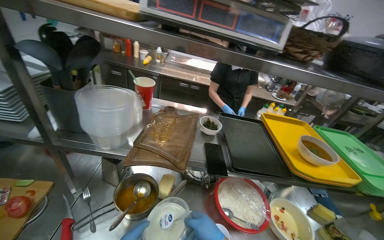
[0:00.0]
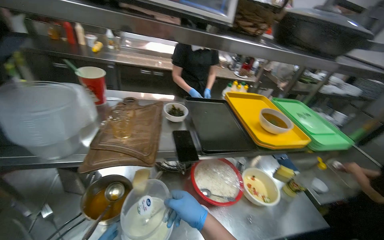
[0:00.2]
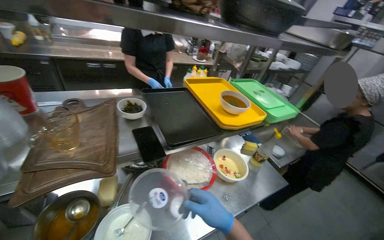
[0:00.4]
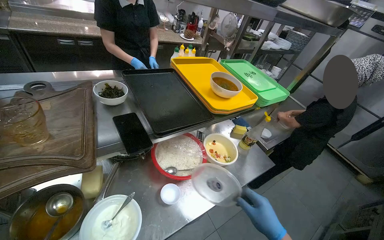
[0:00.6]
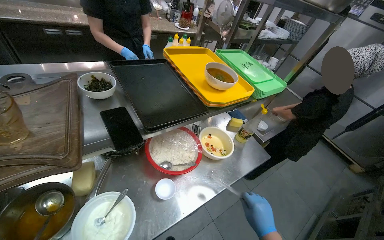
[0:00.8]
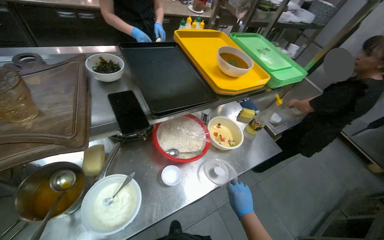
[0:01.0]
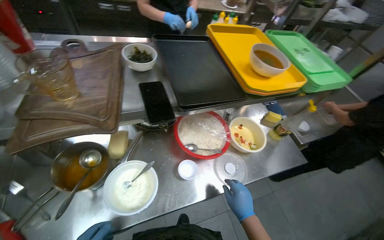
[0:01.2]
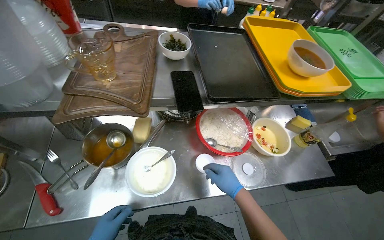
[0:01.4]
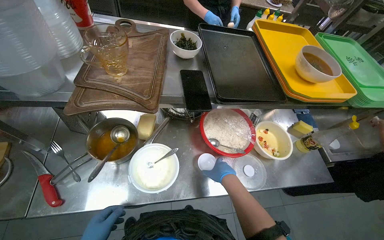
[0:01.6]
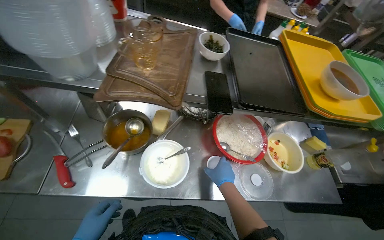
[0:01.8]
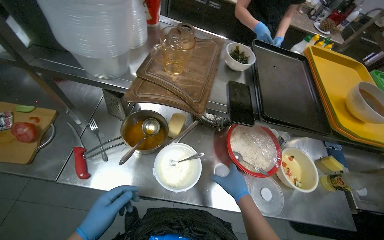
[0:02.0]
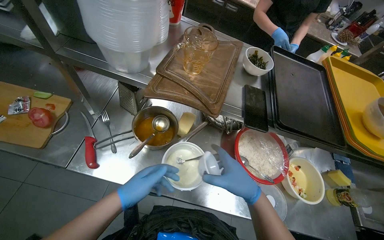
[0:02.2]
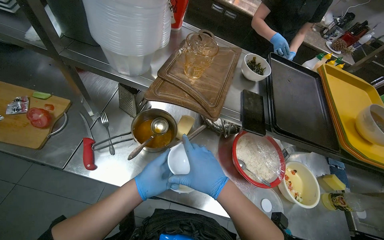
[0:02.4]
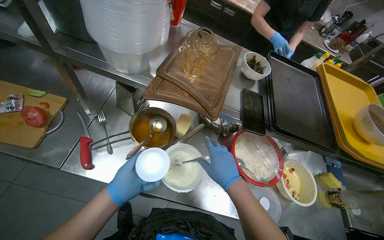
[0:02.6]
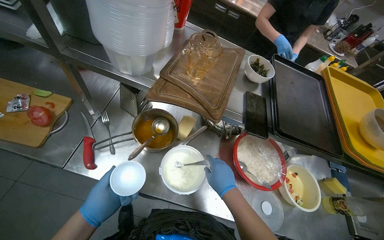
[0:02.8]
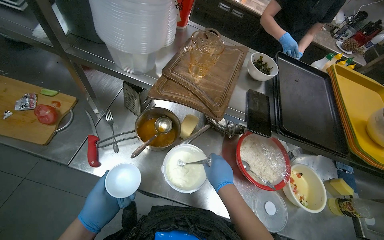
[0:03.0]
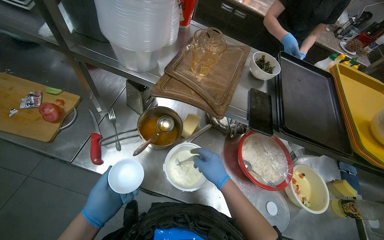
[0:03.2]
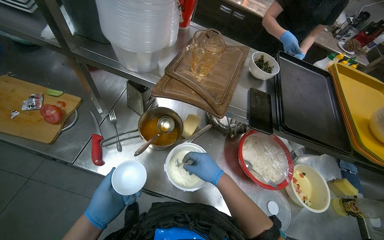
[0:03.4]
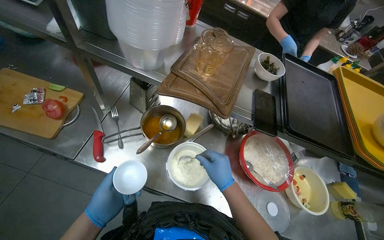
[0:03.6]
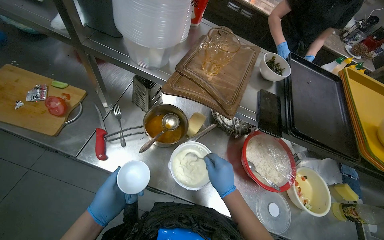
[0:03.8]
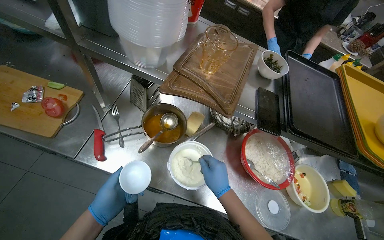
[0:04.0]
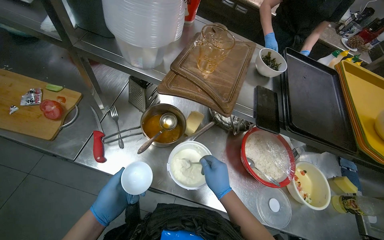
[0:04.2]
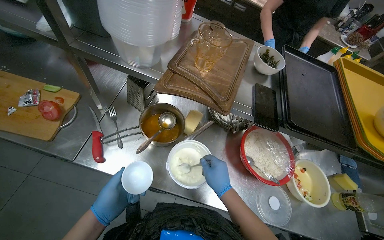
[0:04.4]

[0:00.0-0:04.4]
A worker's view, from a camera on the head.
Job: preparing food.
The whole recording: Stirring ingredients in bowl. The worker stirs ingredients in a red bowl with a spoon.
0.0 to 1.4 s: The view tilts about 25 degrees downward.
1.4 to 3.0 s: The right hand reaches about 10 cm nearer to the camera, then returns.
3.0 to 4.4 s: The hands make small movements and keep their place.

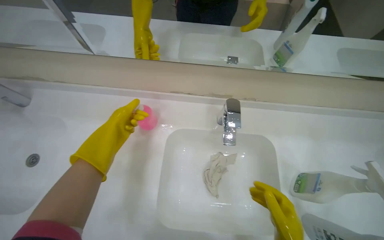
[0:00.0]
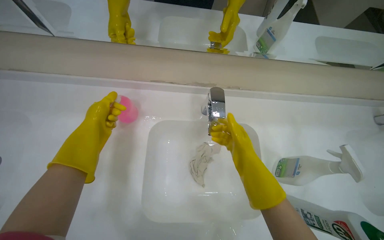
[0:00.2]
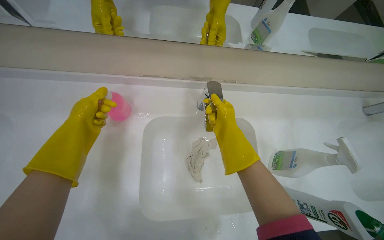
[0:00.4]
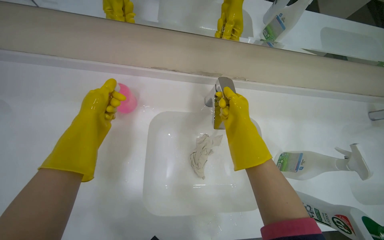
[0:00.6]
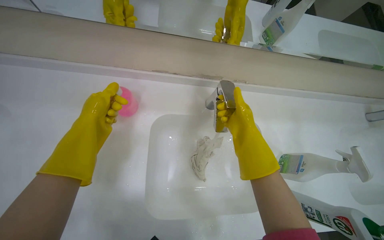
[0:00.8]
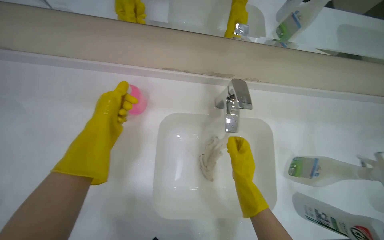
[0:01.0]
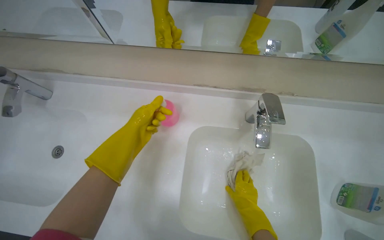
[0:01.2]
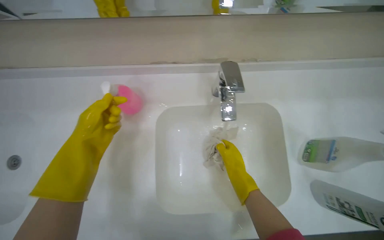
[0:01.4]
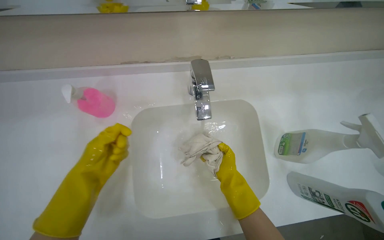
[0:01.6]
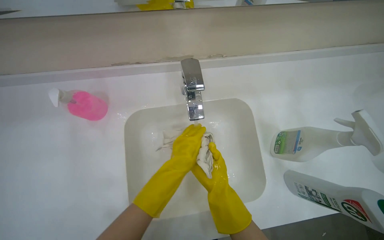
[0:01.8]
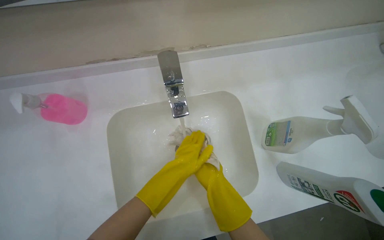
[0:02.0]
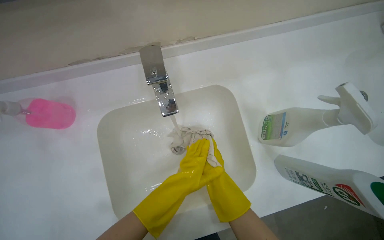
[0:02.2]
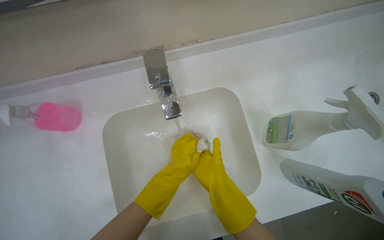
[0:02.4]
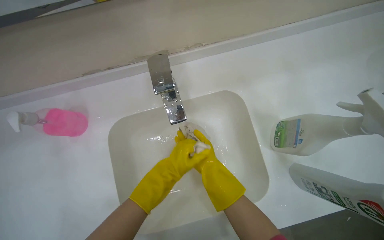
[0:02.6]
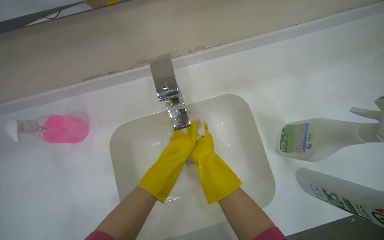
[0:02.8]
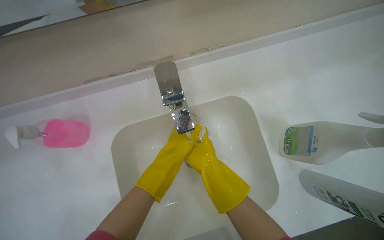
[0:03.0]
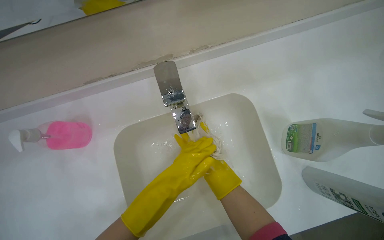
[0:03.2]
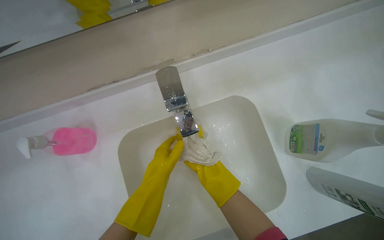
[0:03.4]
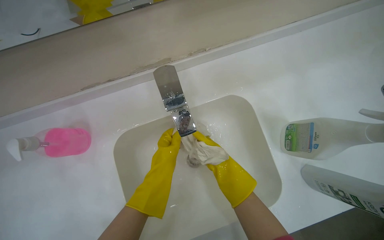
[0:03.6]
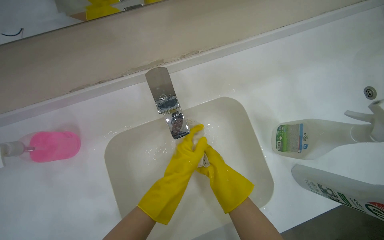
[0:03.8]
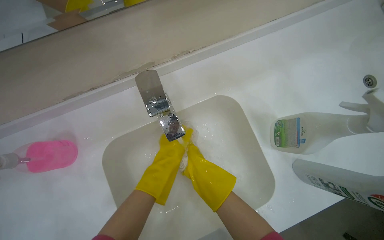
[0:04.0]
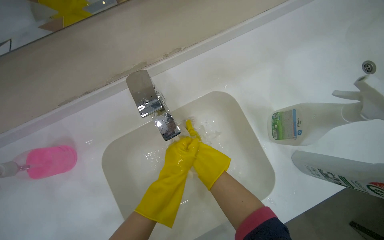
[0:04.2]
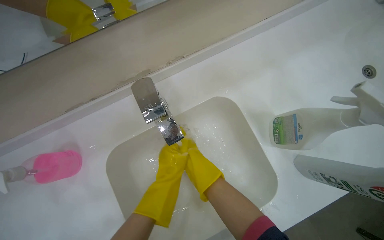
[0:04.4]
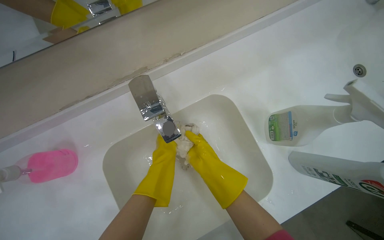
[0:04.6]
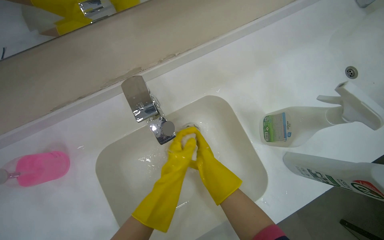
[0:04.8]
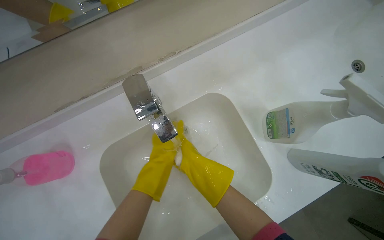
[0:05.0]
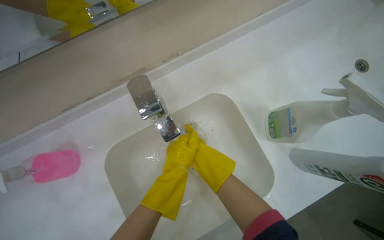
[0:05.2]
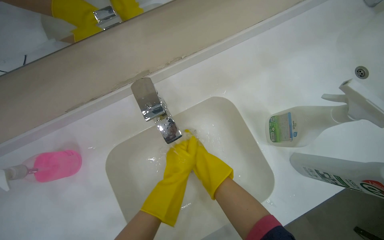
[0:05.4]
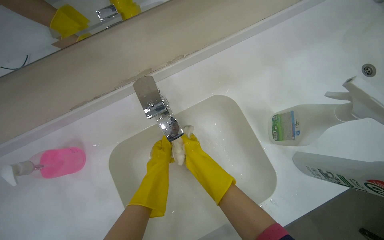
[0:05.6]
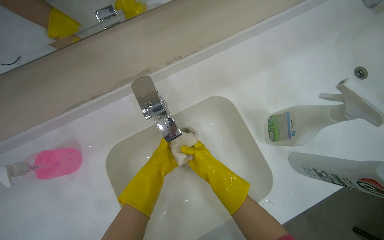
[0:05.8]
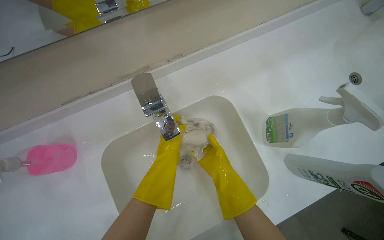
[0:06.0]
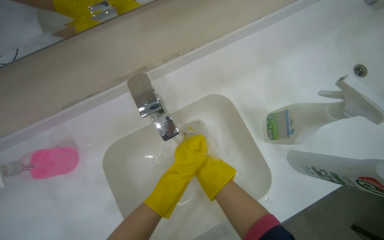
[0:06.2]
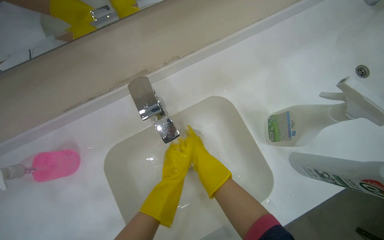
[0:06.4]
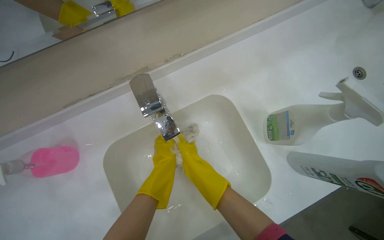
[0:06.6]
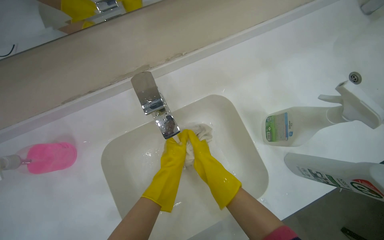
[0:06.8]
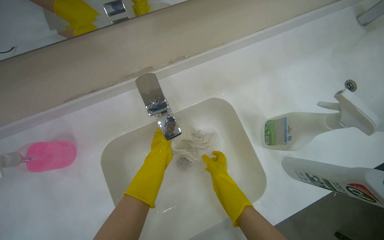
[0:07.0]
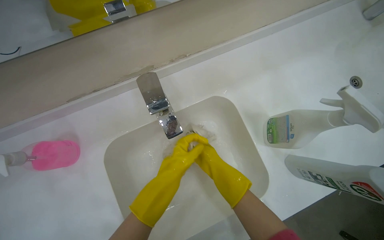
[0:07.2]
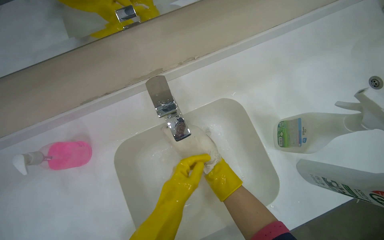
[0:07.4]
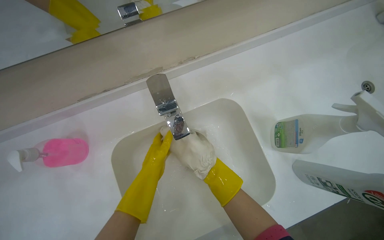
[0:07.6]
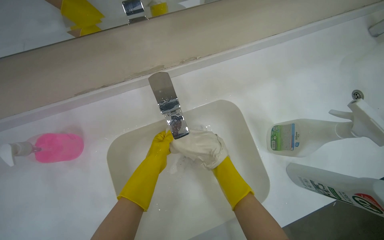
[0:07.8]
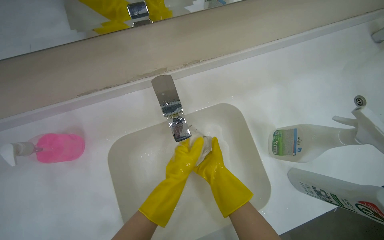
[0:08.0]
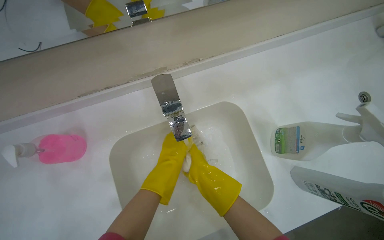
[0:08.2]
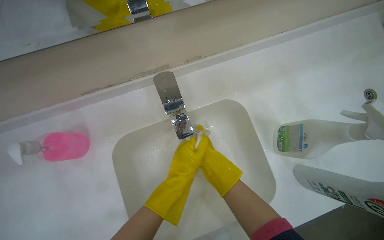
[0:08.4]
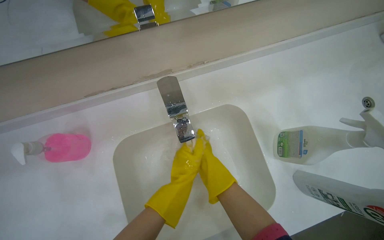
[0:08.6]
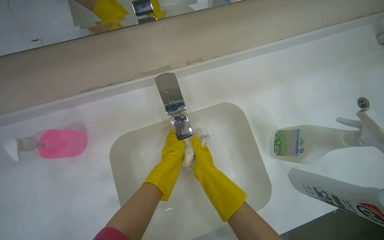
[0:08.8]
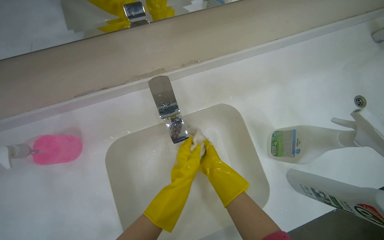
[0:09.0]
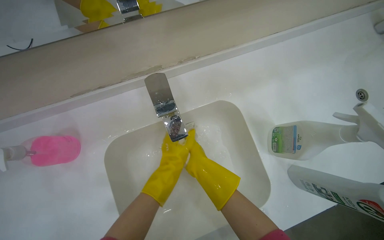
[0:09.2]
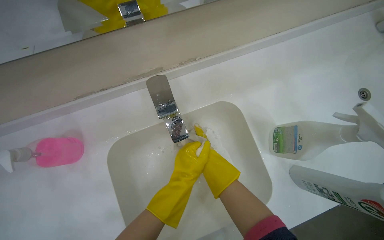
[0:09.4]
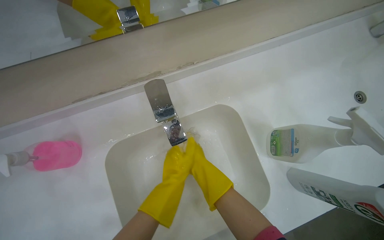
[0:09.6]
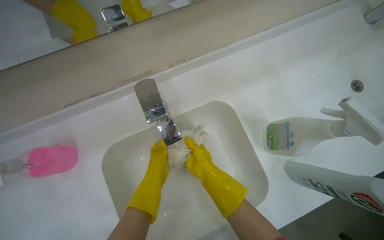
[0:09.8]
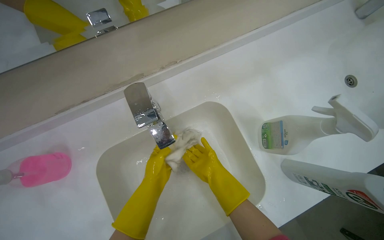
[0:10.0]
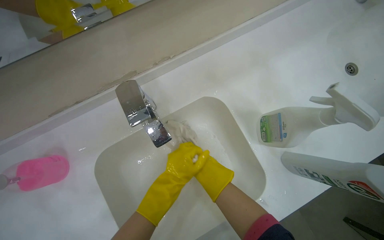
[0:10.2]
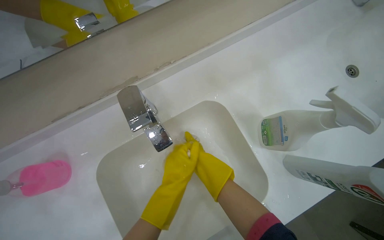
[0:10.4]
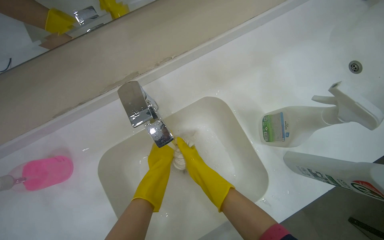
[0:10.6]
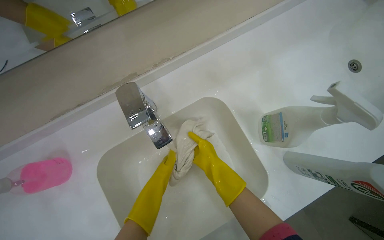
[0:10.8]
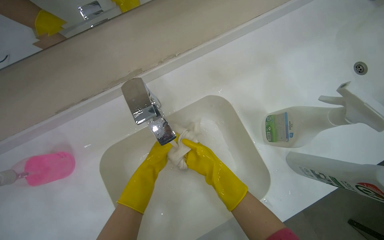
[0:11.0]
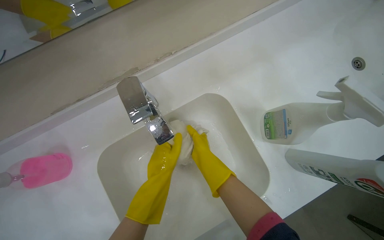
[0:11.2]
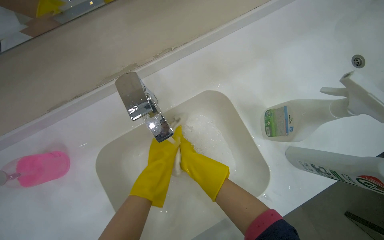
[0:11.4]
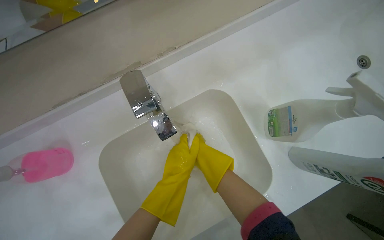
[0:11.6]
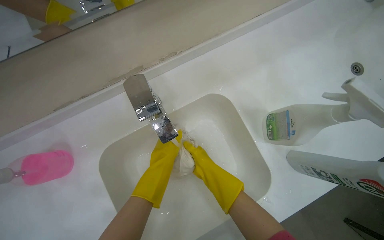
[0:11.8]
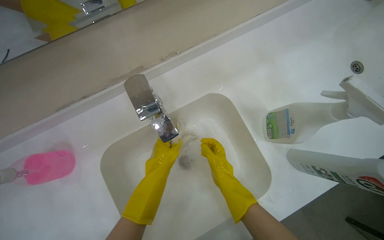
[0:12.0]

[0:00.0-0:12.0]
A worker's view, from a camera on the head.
Job: preparing cleaning supplies.
The whole recording: Washing cleaning cloth. The worker washes a cleaning cloth in the sink.
0.0 to 1.6 s: The wearer looks roughly 10 degrees further downward. The left hand heads down the picture, covering roughly 10 cm.
1.6 to 3.0 s: The right hand swings nearer and farther, about 15 cm each way, with 3 reversals.
3.0 to 4.4 s: The right hand shifts roughly 10 cm nearer to the camera.
7.6 to 9.0 s: The left hand heads to the right, covering about 10 cm. Meanwhile the right hand moves some 10 cm nearer to the camera and comes back.
10.4 to 12.0 s: The left hand travels farther from the camera and back again, approximately 10 cm each way.

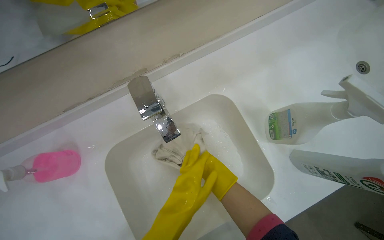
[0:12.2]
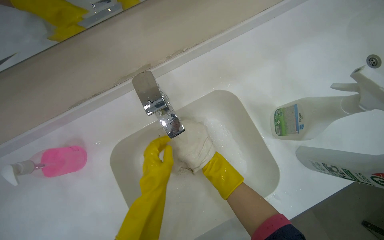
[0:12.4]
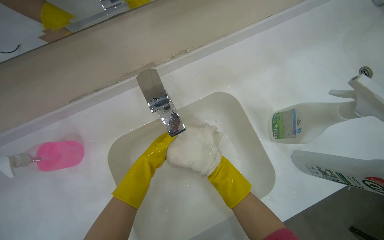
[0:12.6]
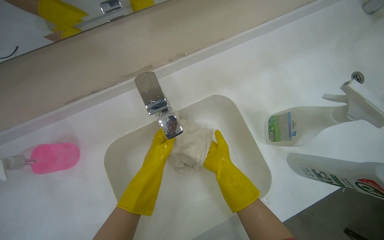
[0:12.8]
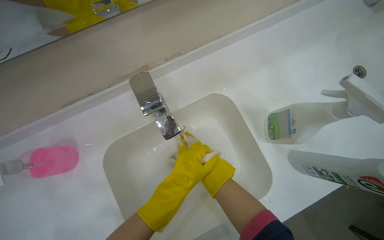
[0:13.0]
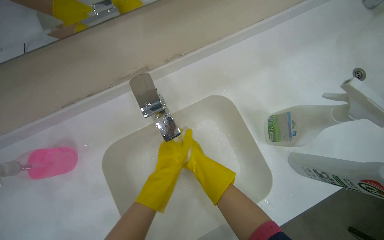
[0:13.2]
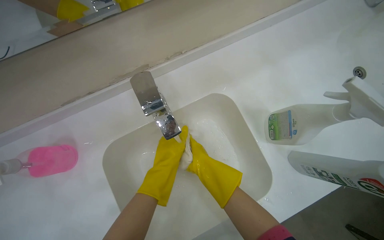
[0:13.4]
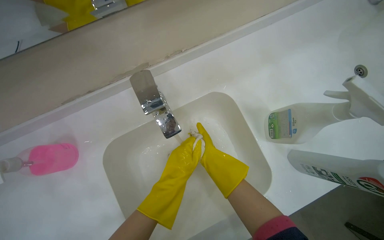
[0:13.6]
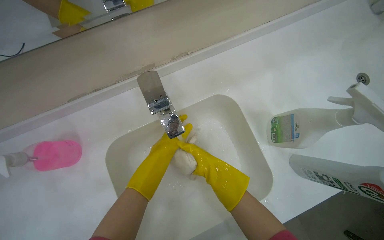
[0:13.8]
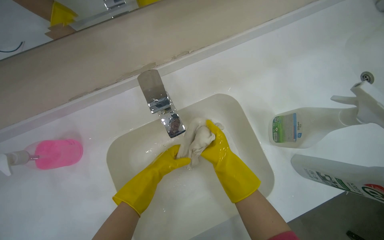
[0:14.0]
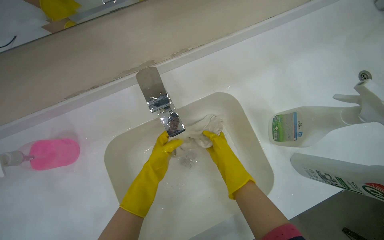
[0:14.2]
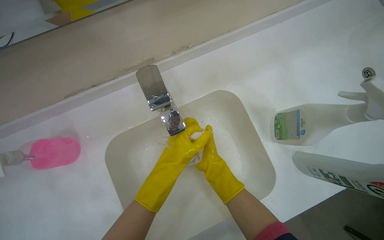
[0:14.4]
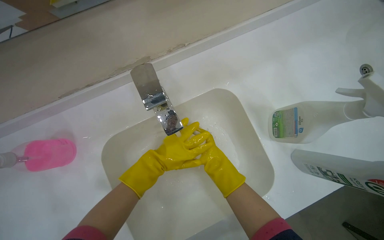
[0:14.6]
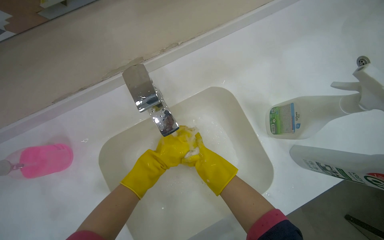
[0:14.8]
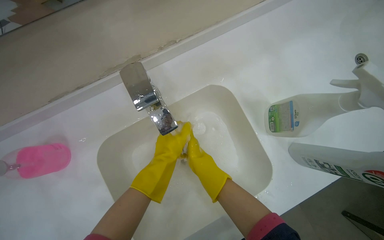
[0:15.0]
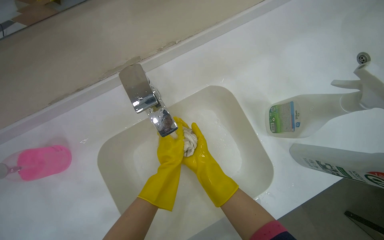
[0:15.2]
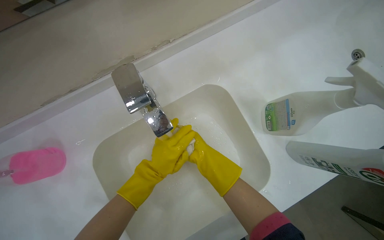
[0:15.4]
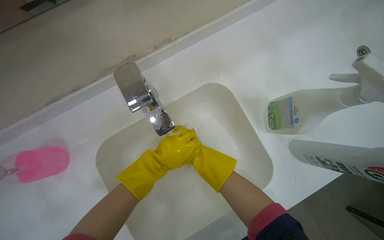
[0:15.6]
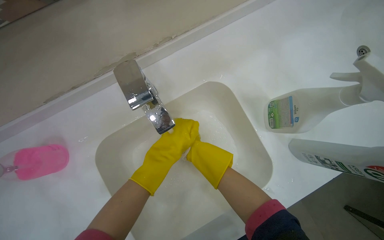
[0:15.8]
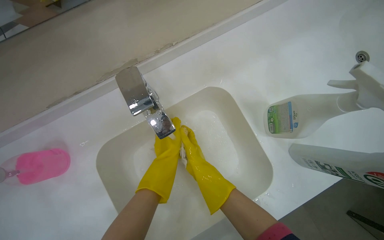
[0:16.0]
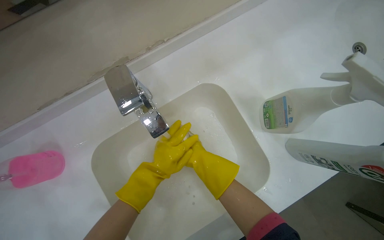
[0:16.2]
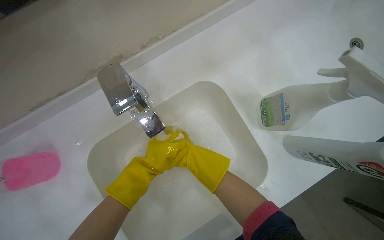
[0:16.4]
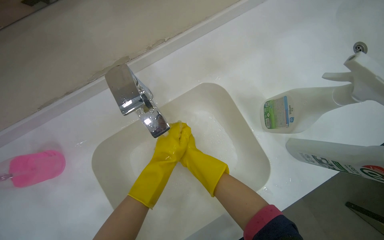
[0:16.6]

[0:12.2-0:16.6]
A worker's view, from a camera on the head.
Job: preparing cleaning supplies.
The whole recording: Washing cleaning cloth. The worker washes a cleaning cloth in the sink.
12.2 to 13.6 s: The left hand travels farther from the camera and back again, approximately 15 cm each way.
13.6 to 15.2 s: The left hand moves nearer and farther over about 15 cm, changing direction 2 times.
15.2 to 16.6 s: The left hand goes nearer and farther, some 15 cm each way, reversing 2 times.
